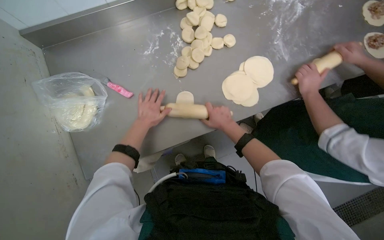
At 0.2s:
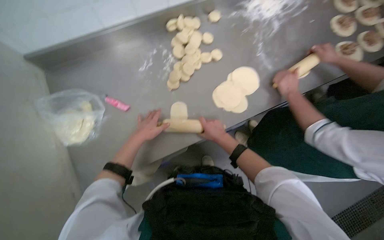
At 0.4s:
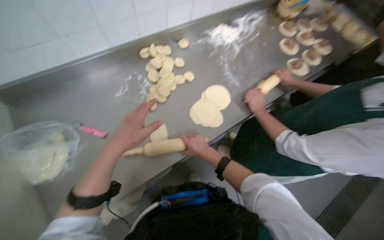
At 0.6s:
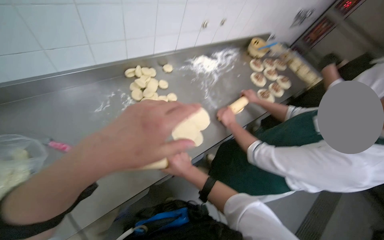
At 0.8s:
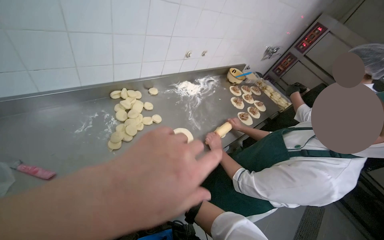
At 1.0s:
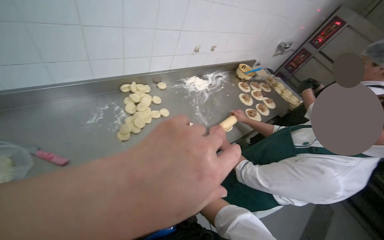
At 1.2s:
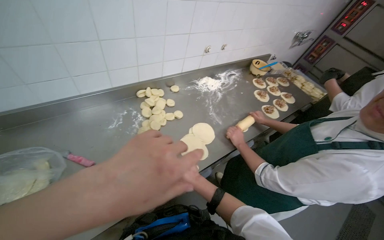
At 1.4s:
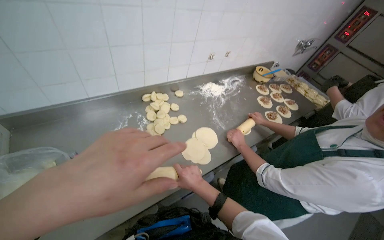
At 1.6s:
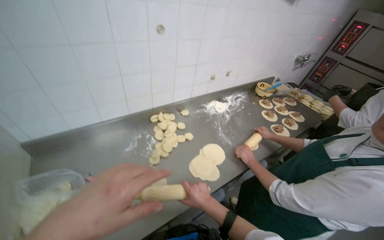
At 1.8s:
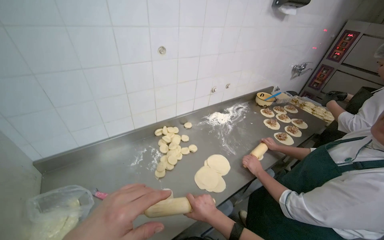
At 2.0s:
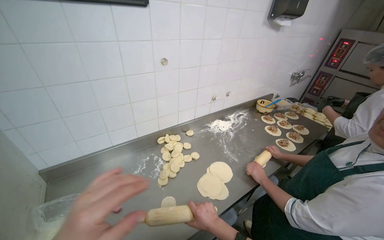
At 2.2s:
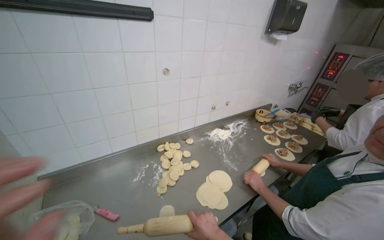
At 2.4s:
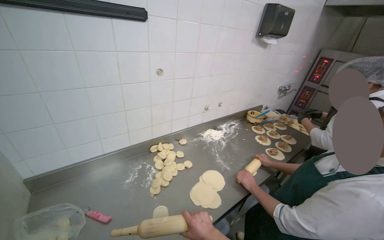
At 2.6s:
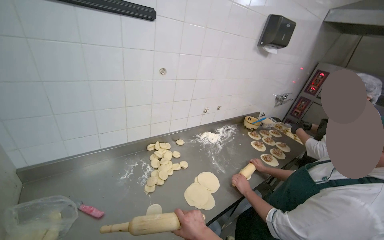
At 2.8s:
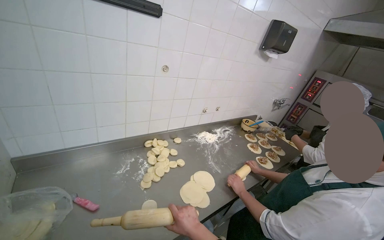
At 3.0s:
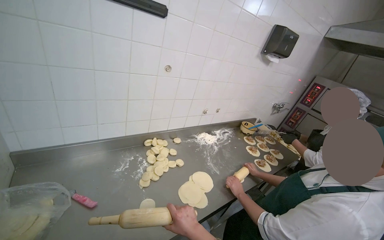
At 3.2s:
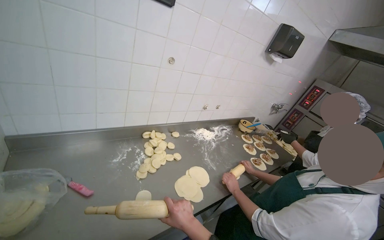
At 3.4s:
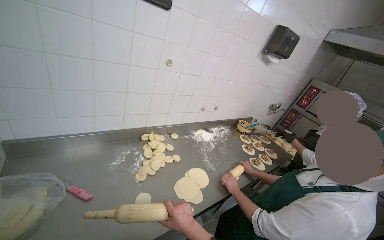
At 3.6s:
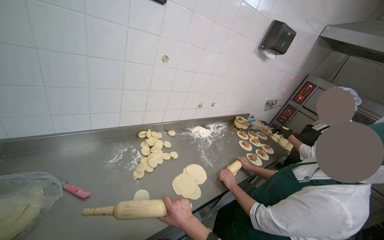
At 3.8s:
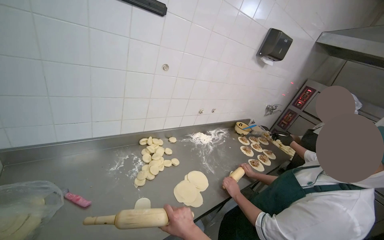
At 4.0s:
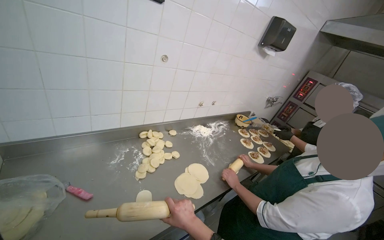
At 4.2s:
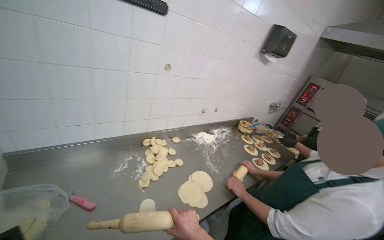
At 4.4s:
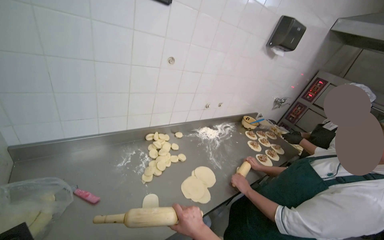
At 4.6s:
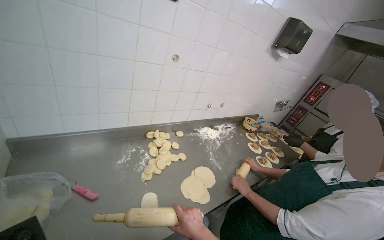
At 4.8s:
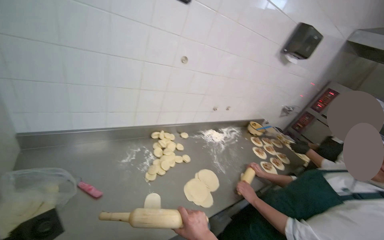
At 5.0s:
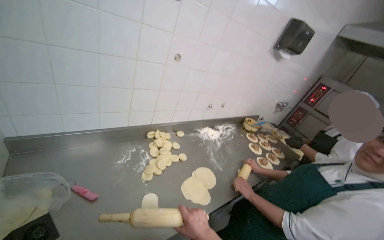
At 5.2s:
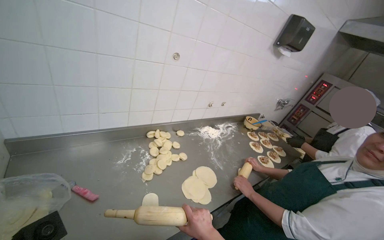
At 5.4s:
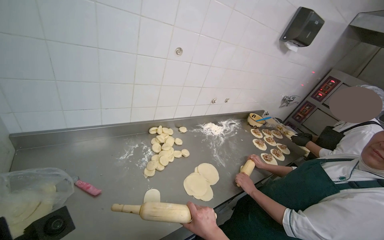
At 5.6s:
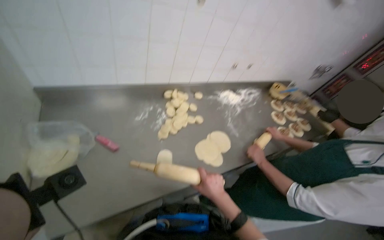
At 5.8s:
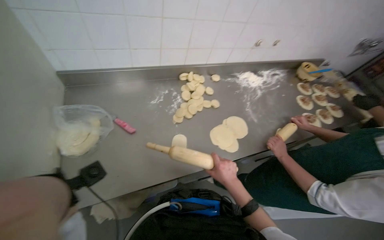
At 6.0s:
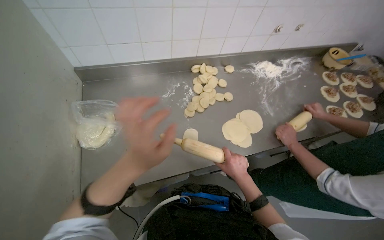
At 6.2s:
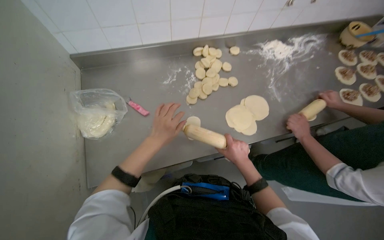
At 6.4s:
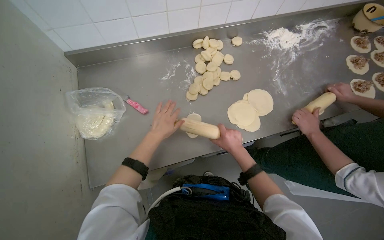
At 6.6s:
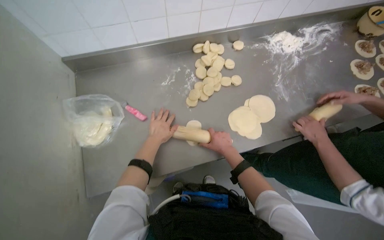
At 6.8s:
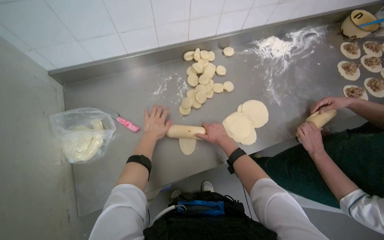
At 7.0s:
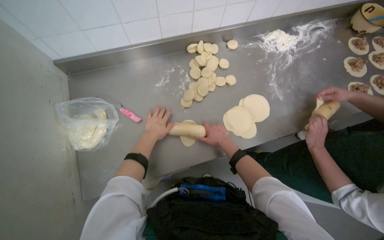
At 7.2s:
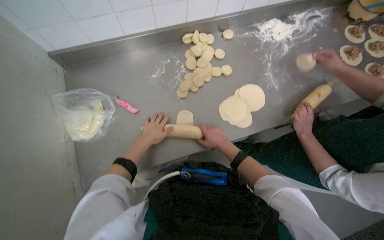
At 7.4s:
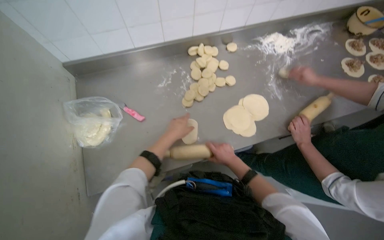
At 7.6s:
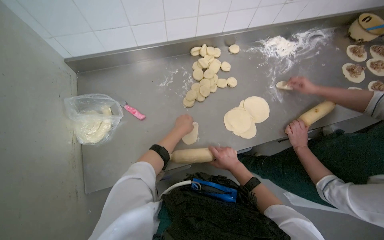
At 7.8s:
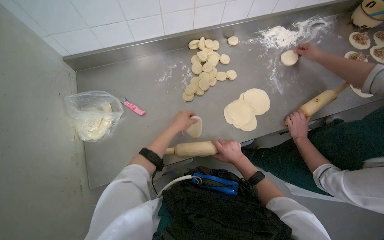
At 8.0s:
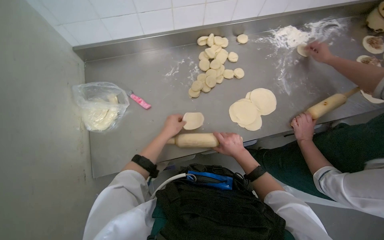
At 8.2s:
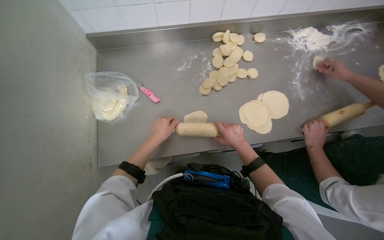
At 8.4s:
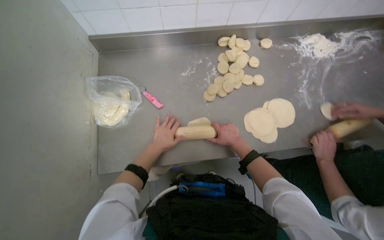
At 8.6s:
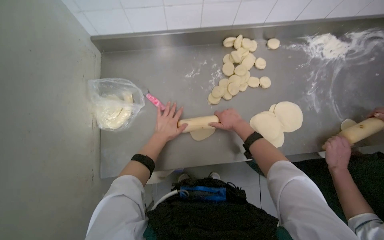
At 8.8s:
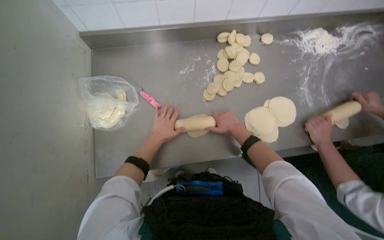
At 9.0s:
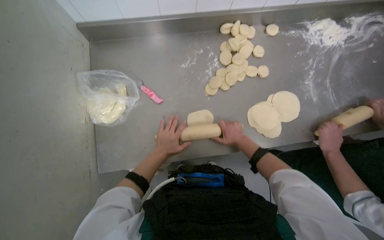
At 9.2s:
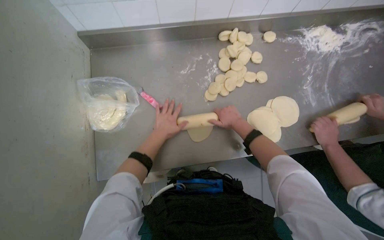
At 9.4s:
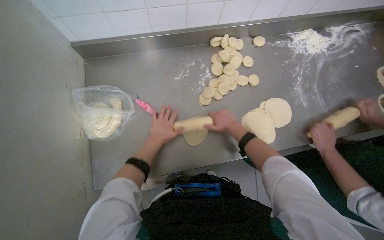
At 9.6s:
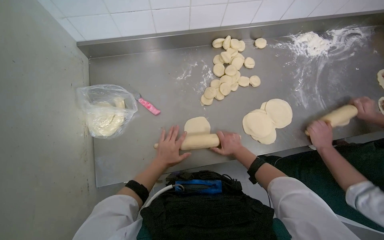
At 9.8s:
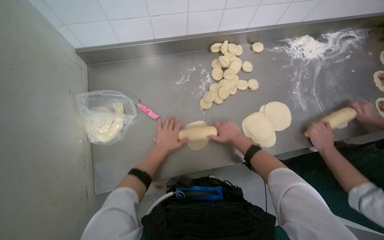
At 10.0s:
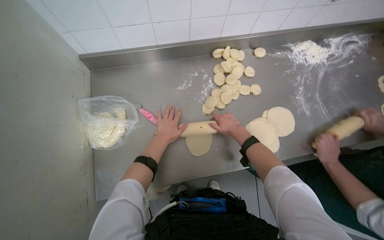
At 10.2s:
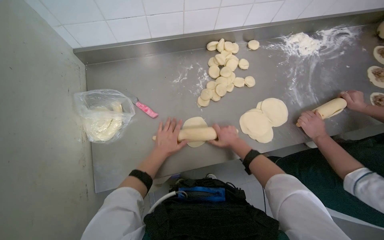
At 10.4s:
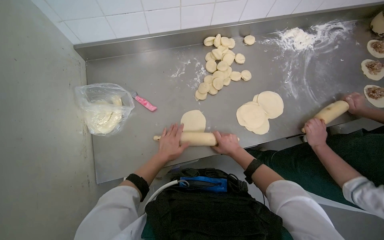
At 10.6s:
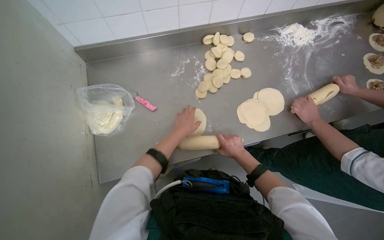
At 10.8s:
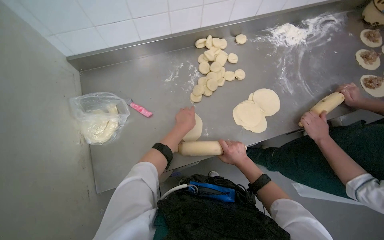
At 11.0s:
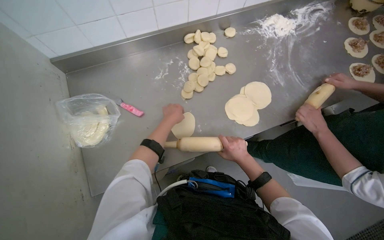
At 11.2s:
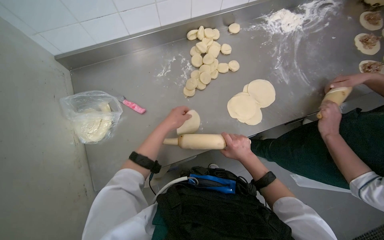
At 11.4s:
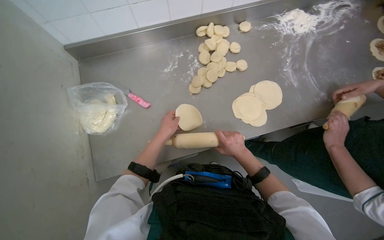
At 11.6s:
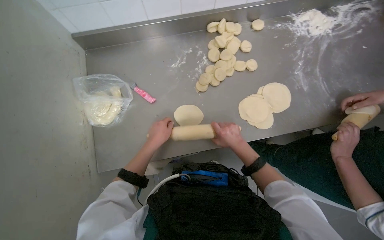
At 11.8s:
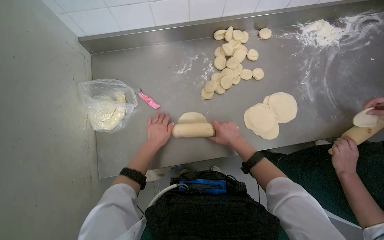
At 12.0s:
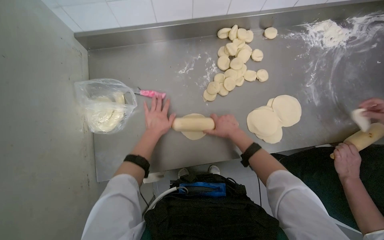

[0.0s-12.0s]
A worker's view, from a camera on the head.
Job: preparing food.
The whole recording: Rolling dough pieces with rolling pin. The worker rolls small pieces of dough into flat circles using a rolling pin on a metal counter.
0.0s to 1.6s: The view tips upward by roughly 40 degrees.
1.6s to 3.0s: The view tilts some 15 degrees upward.
4.4s to 6.0s: The view swings approximately 20 degrees to the left. The view tips downward by roughly 25 degrees.
6.0s to 7.6s: The right hand heads farther from the camera, covering some 10 cm, and travels up the picture and back again, some 15 cm each way.
7.6s to 9.0s: The right hand goes some 10 cm up the picture. Meanwhile the left hand is displaced to the left and down the picture by some 15 cm.
9.0s to 10.4s: The right hand goes up and down the picture, roughly 10 cm each way, reversing 3 times.
10.4s to 12.0s: The hands both shift up the picture by some 10 cm.

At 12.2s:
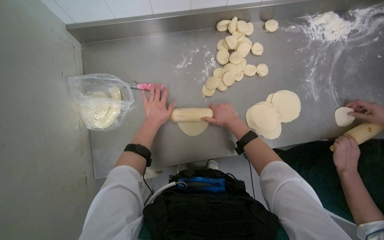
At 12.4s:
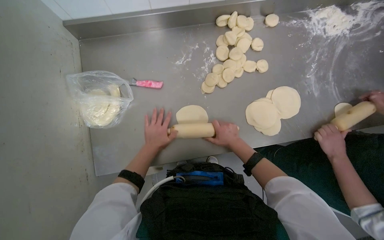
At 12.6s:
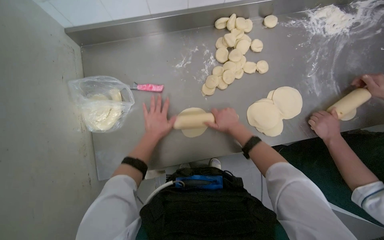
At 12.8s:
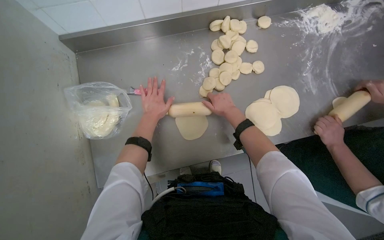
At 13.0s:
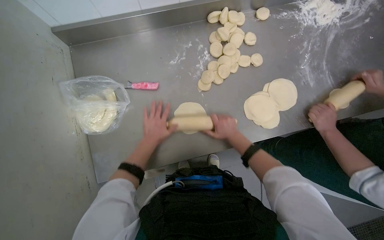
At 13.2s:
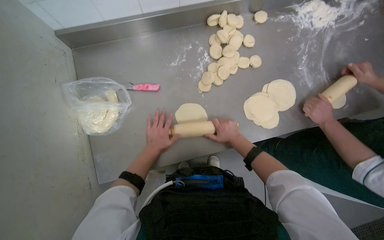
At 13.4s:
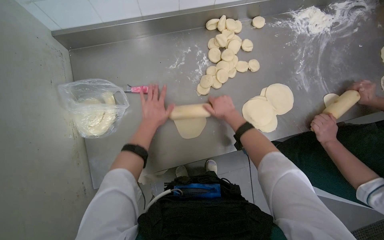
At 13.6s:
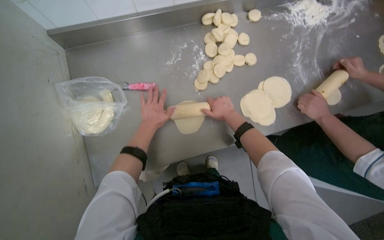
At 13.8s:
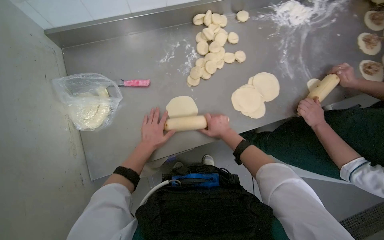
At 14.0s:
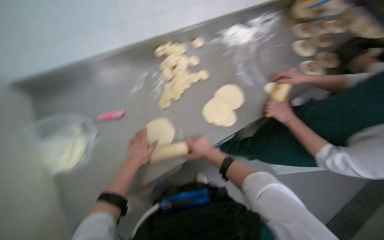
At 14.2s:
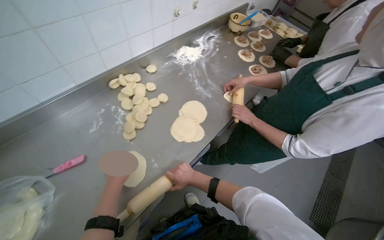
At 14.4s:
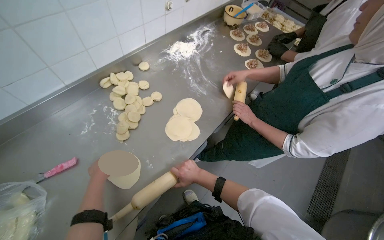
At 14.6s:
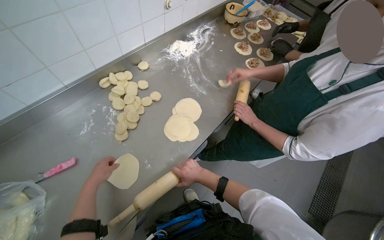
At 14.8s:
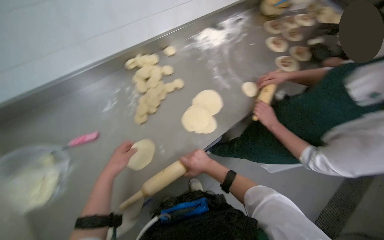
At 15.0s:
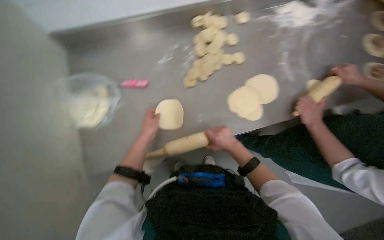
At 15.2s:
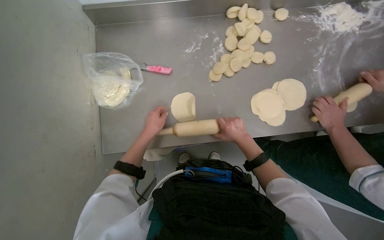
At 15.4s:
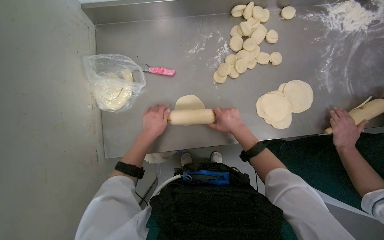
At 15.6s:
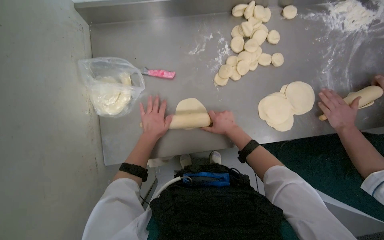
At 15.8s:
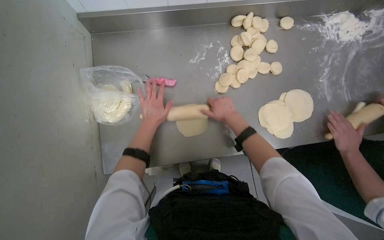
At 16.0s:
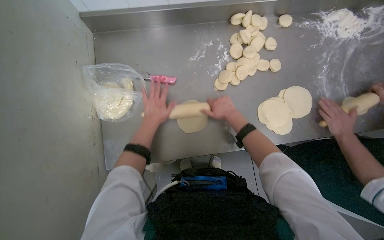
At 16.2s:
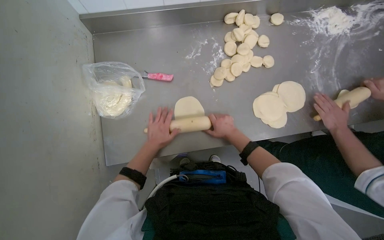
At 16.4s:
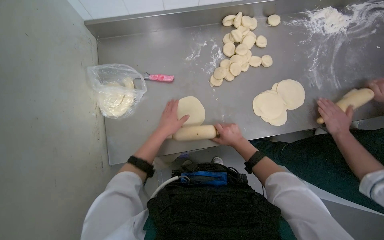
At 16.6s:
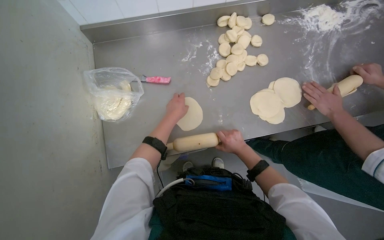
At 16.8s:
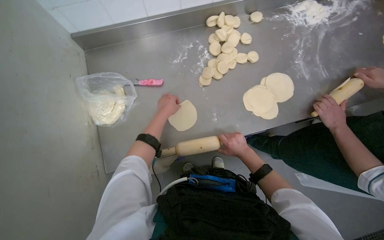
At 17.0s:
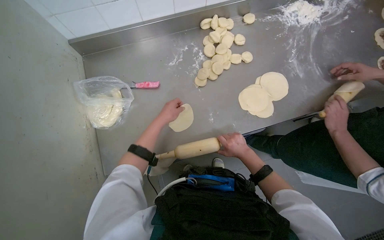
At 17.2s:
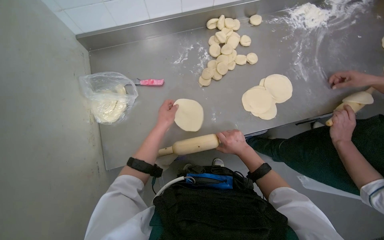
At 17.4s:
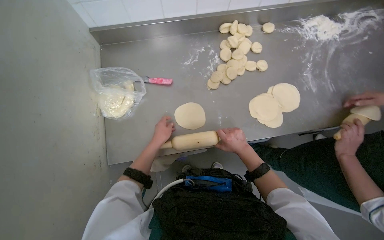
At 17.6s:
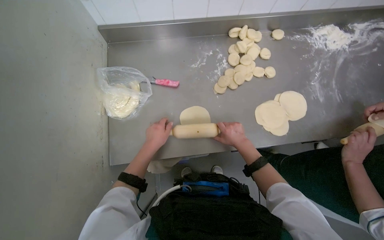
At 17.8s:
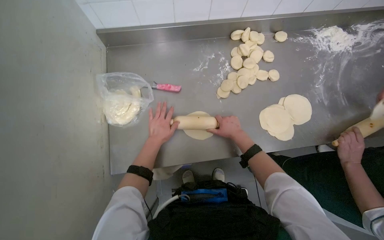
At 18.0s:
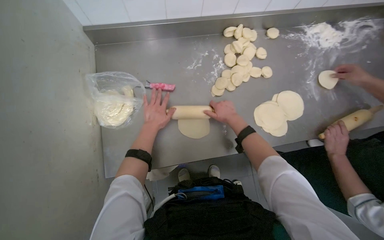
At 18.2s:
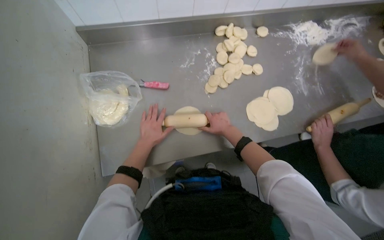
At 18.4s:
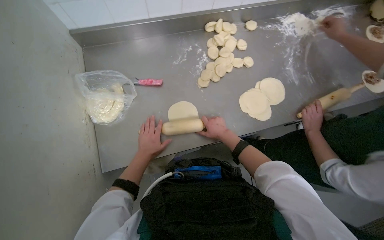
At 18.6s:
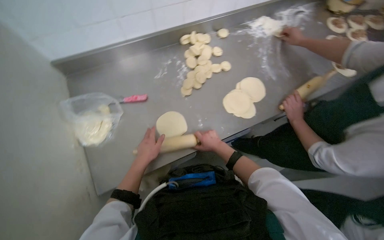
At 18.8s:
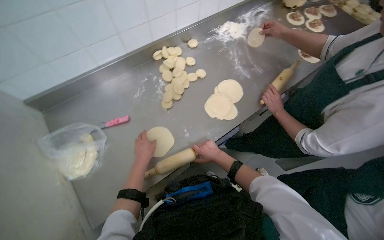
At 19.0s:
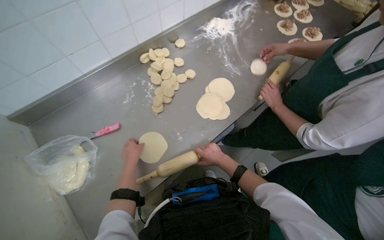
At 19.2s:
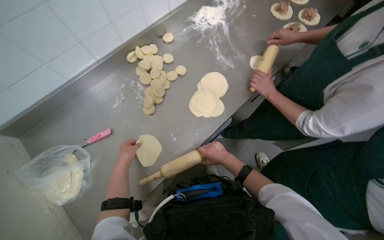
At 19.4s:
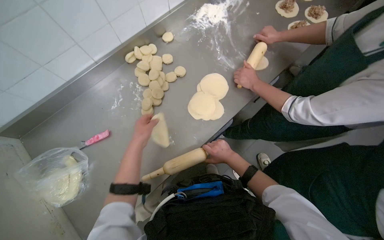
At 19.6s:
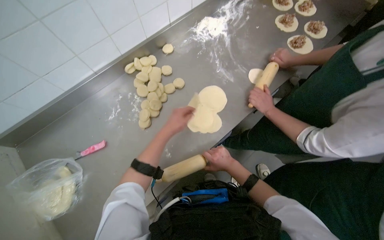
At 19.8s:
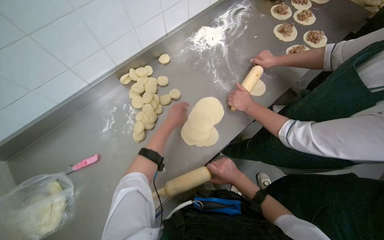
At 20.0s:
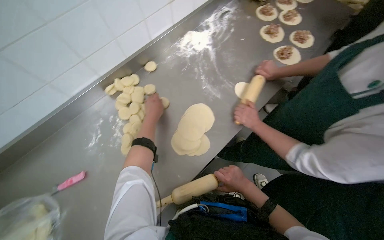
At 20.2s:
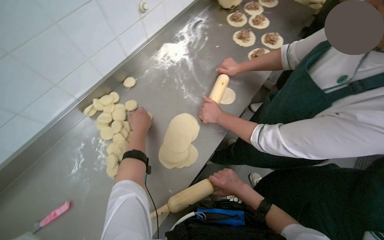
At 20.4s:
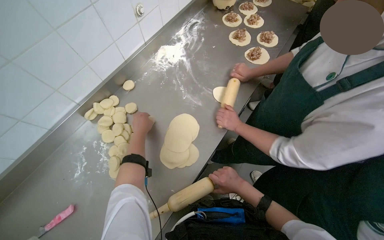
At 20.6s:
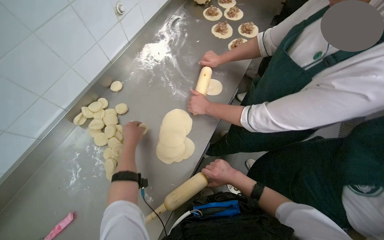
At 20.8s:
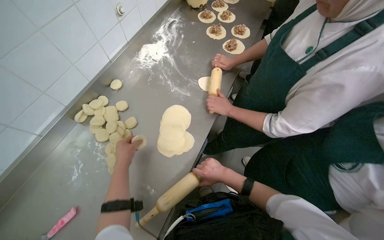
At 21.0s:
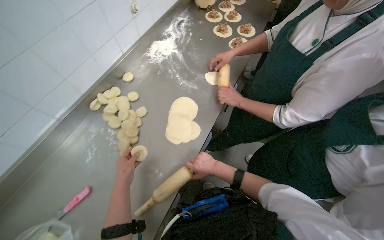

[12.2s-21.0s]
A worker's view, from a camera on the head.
Job: preparing food.
The whole recording: Rolling dough pieces with rolling pin. The worker rolls small pieces of dough into flat circles using a rolling pin on a metal counter.
12.2s to 13.6s: The right hand swings up and down the picture, some 10 cm each way, with 3 reversals. The left hand goes up and down the picture, about 15 cm each way, reversing 3 times.
15.2s to 16.6s: The left hand shifts about 15 cm up the picture and to the right.
16.6s to 18.0s: The right hand heads up the picture, covering about 15 cm; the left hand goes some 10 cm to the left, and moves some 10 cm down the picture and comes back.
18.0s to 19.6s: The scene turns approximately 30 degrees counterclockwise in the picture.
19.6s to 21.0s: The left hand shifts about 10 cm to the left.
